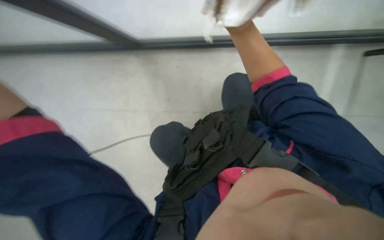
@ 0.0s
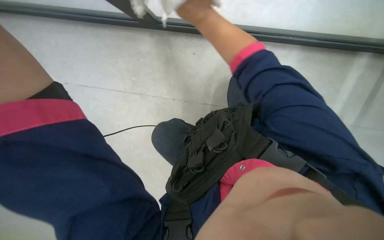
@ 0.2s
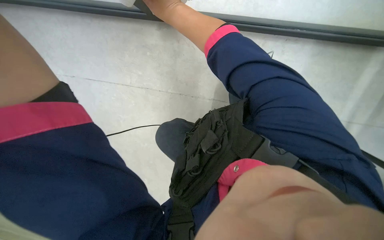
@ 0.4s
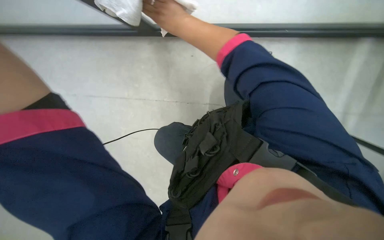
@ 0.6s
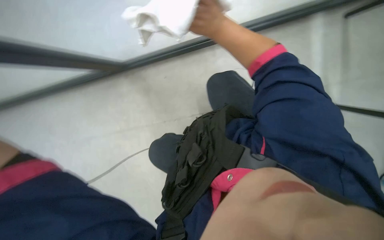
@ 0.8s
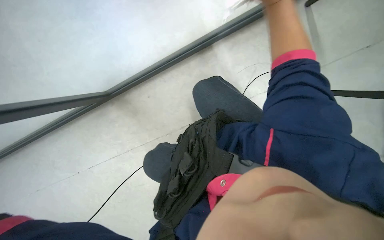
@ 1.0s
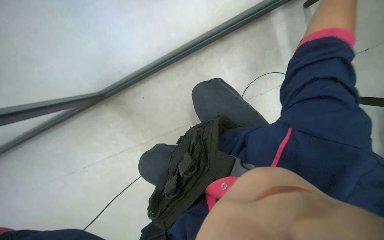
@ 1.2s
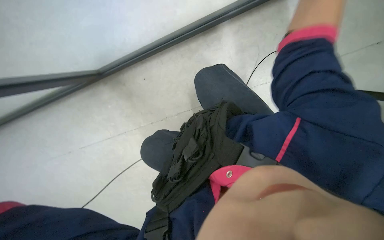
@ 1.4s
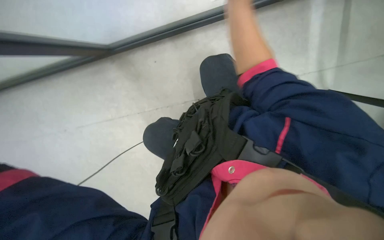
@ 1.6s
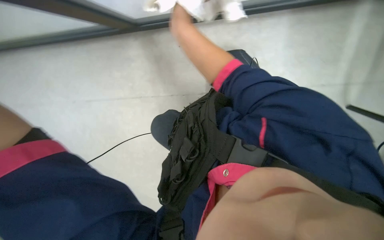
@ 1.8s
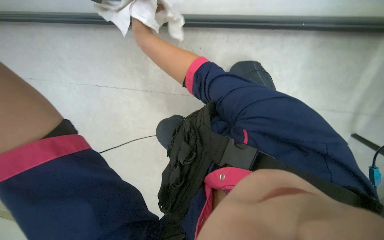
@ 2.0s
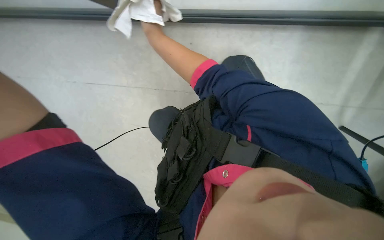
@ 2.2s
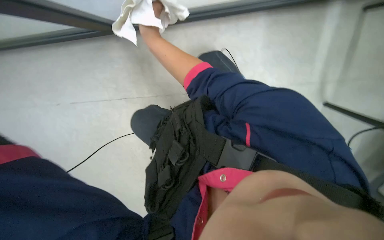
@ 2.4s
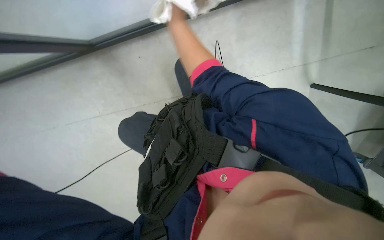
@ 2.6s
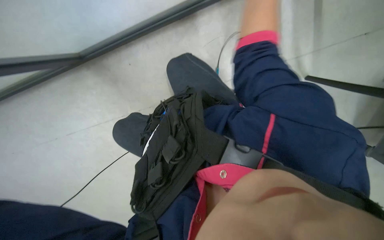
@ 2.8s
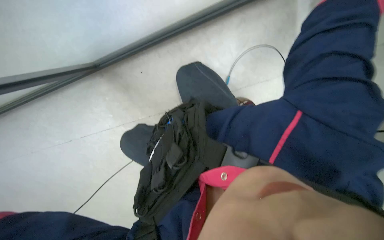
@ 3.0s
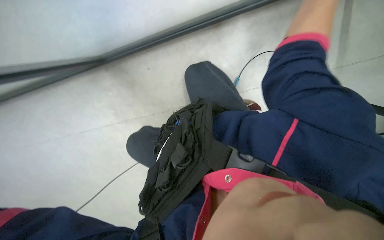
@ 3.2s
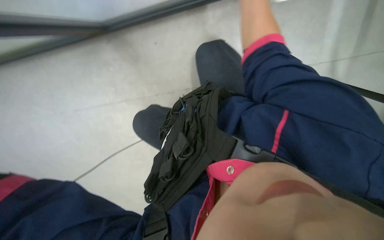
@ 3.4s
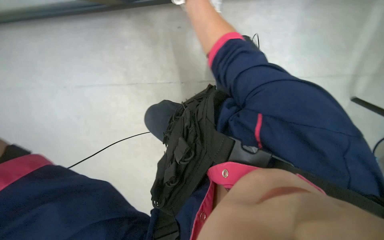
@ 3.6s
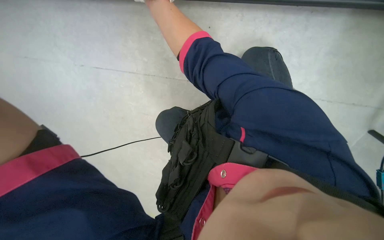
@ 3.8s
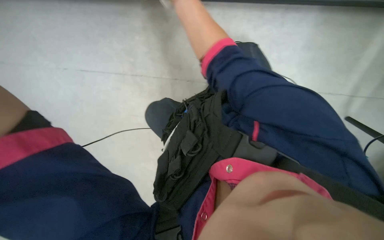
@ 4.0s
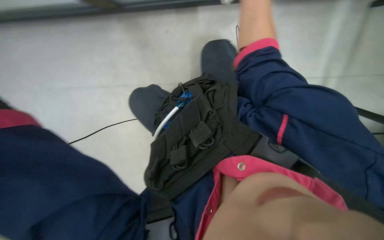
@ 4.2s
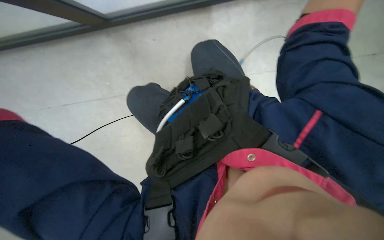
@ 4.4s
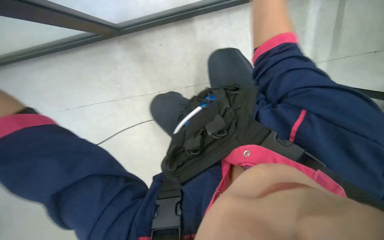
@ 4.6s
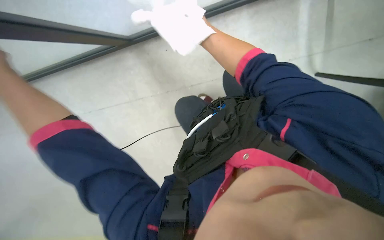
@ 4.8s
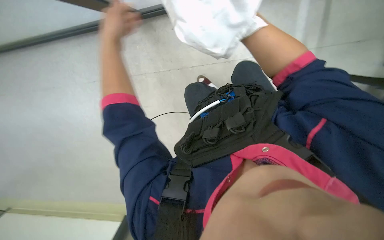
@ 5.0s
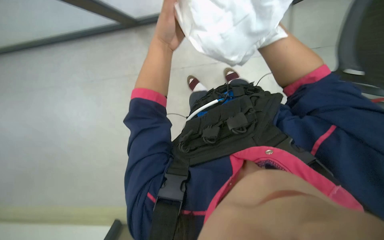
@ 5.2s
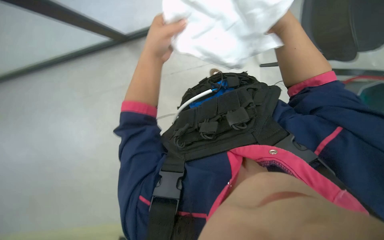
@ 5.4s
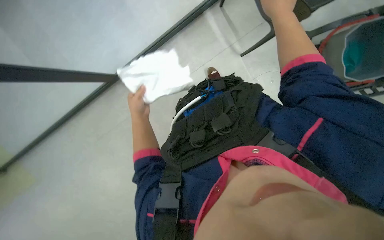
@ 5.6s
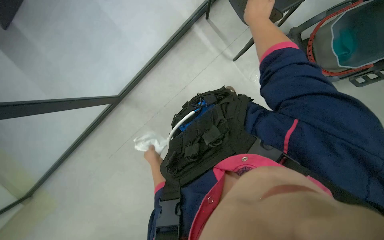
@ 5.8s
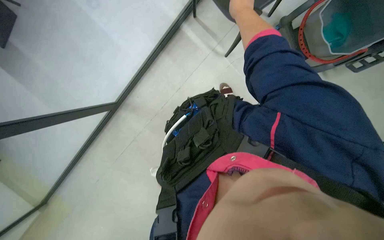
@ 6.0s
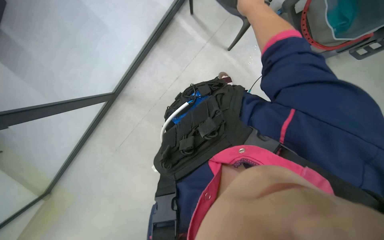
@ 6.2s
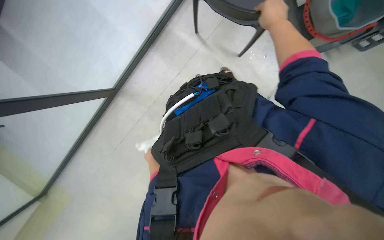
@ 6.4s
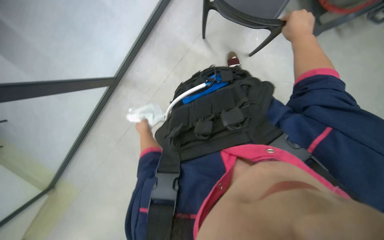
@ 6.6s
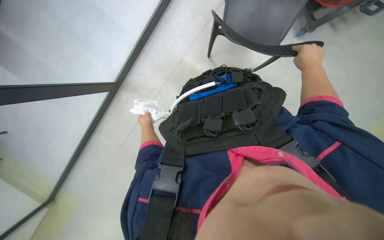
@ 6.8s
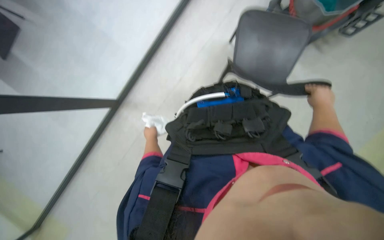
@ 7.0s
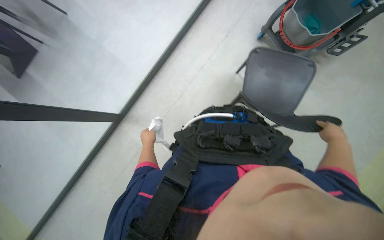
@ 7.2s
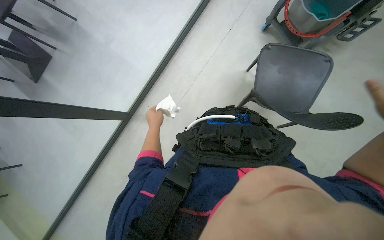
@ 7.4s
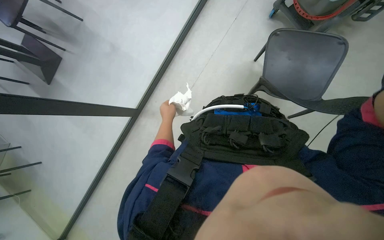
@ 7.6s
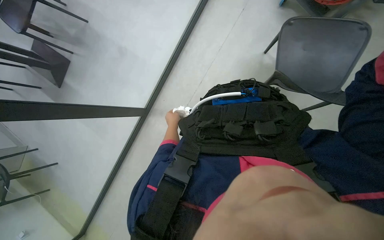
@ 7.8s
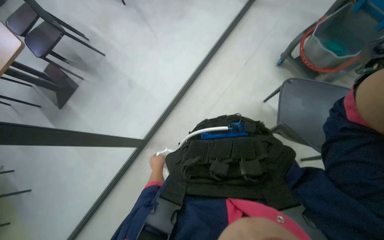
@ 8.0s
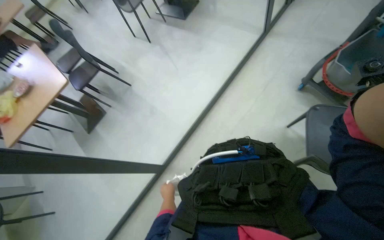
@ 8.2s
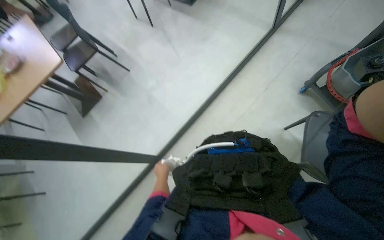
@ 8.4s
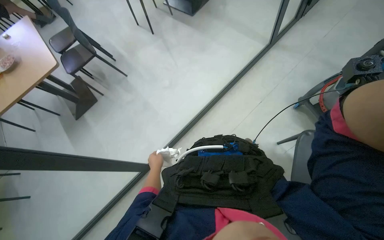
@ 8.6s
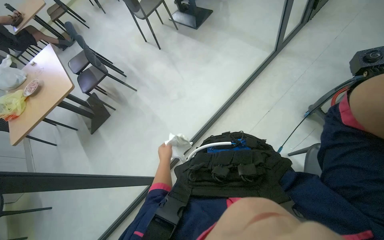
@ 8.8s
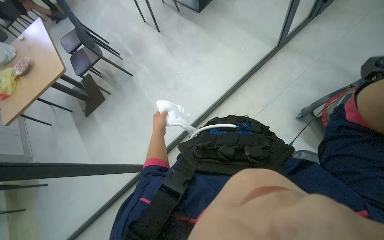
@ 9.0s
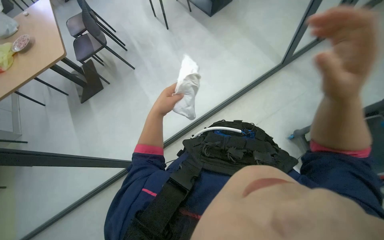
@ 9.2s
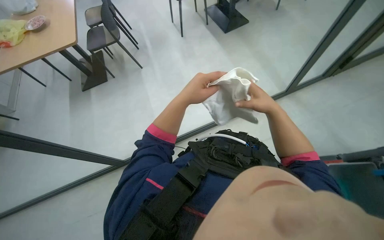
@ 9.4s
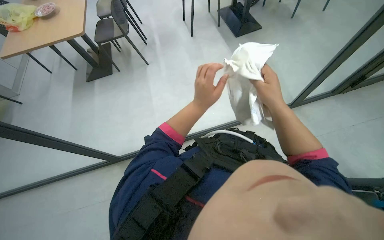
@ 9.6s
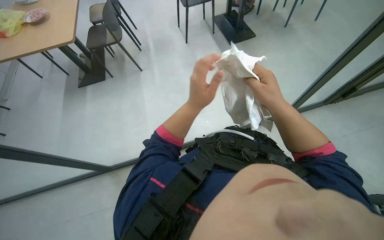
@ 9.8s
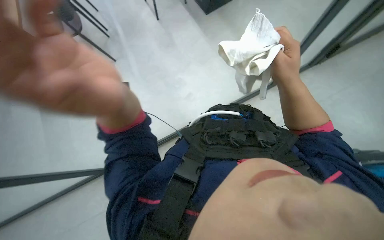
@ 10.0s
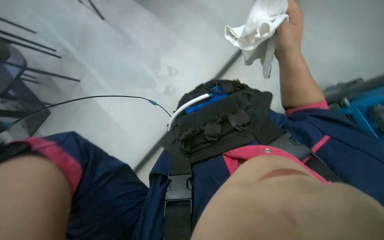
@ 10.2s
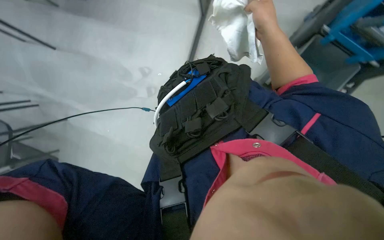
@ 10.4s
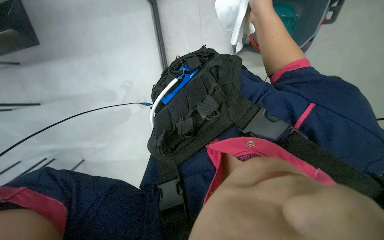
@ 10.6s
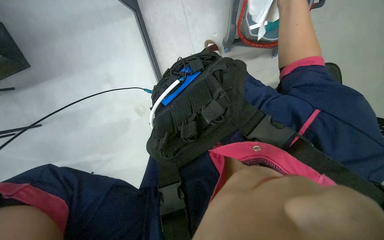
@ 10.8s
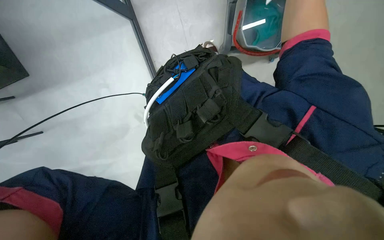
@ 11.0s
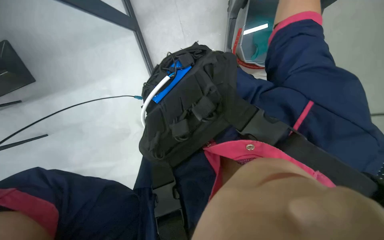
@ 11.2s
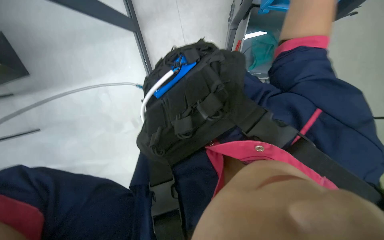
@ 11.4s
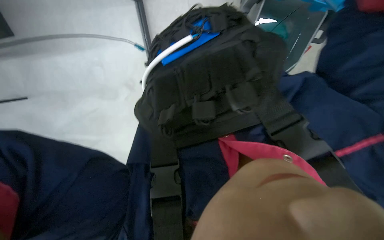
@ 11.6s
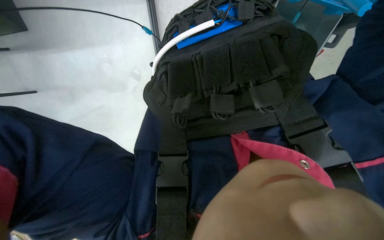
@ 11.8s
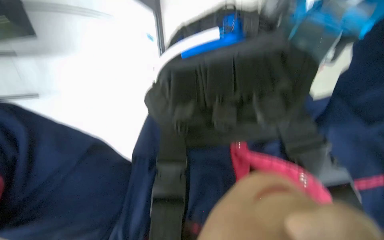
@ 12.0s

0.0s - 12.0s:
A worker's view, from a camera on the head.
Job: wiping surfaces.
The whole recording: Wiping glass partition. The worker wipes the glass partition with a white cloth.
3.0s - 4.4s: The view tilts about 20 degrees downward.
10.4s - 12.0s: The view tilts some 20 degrees downward.

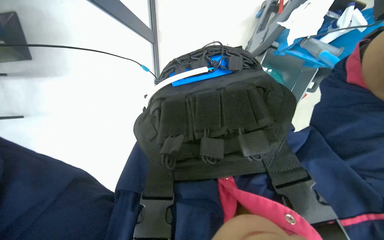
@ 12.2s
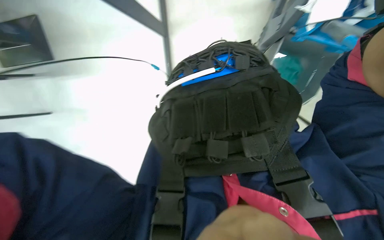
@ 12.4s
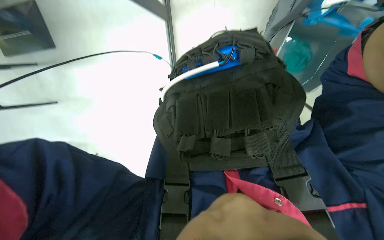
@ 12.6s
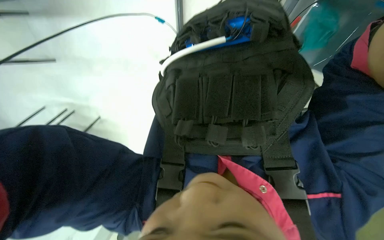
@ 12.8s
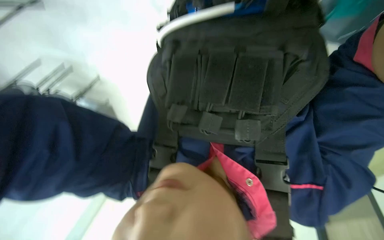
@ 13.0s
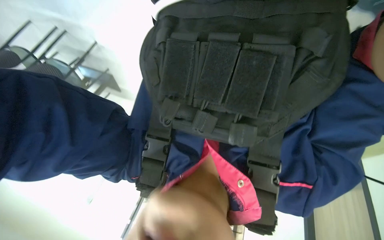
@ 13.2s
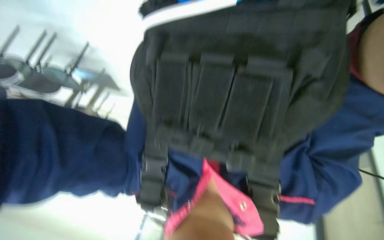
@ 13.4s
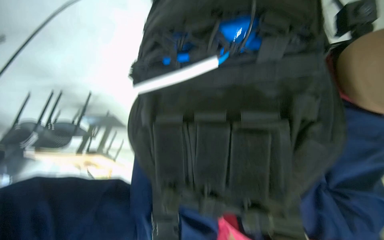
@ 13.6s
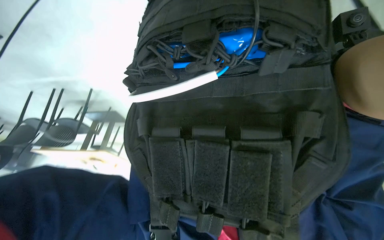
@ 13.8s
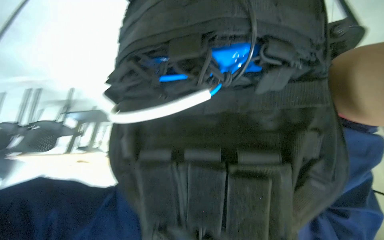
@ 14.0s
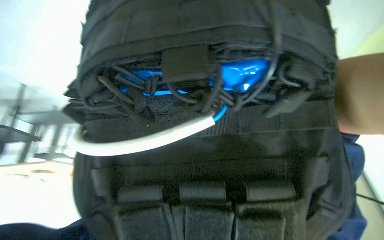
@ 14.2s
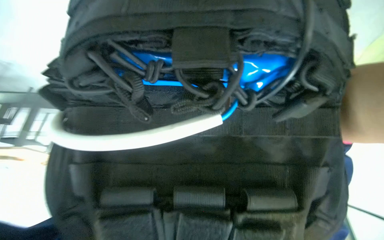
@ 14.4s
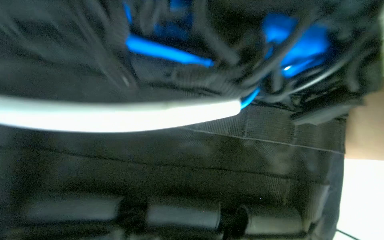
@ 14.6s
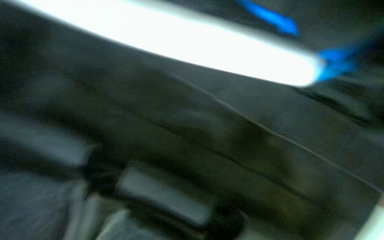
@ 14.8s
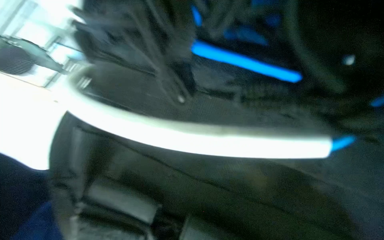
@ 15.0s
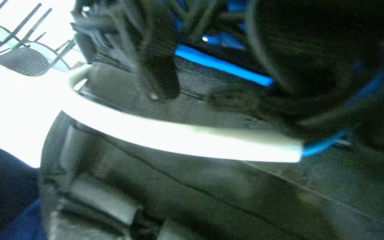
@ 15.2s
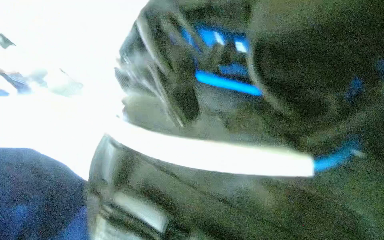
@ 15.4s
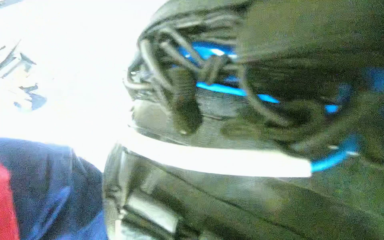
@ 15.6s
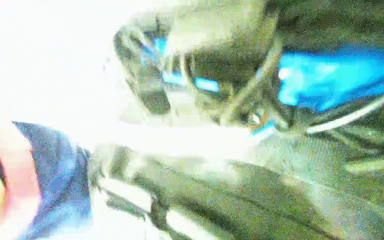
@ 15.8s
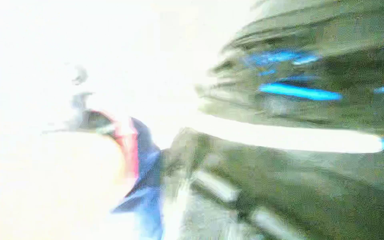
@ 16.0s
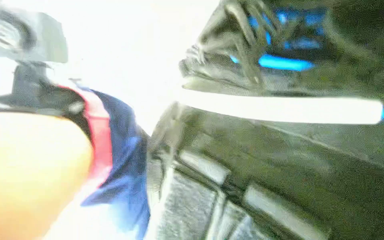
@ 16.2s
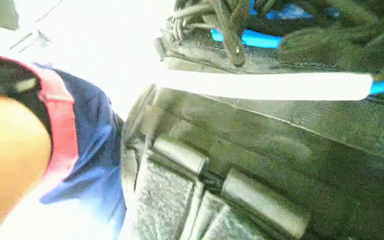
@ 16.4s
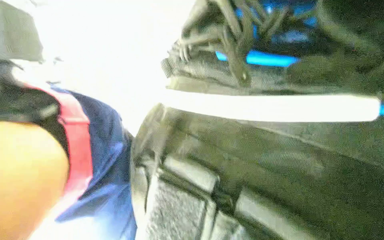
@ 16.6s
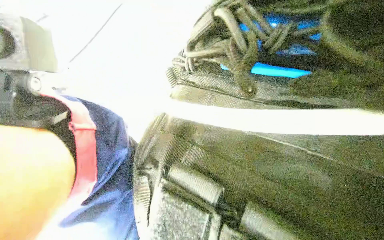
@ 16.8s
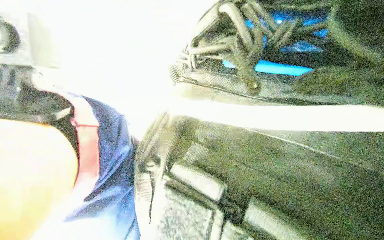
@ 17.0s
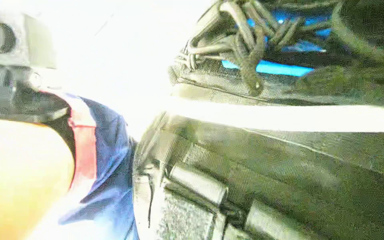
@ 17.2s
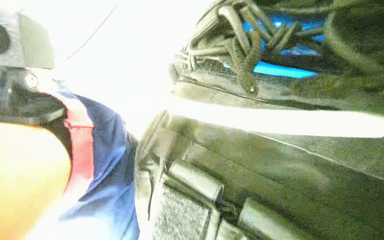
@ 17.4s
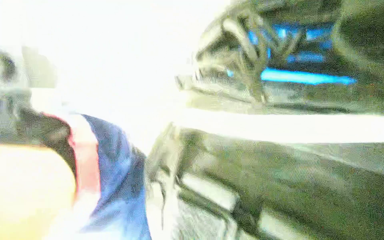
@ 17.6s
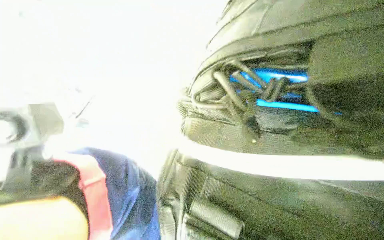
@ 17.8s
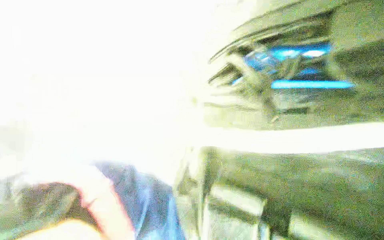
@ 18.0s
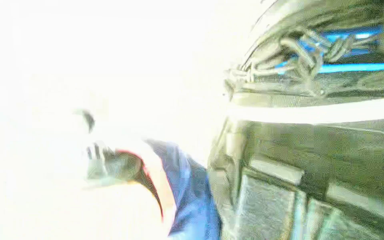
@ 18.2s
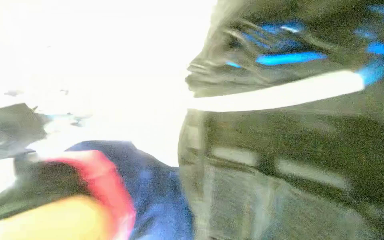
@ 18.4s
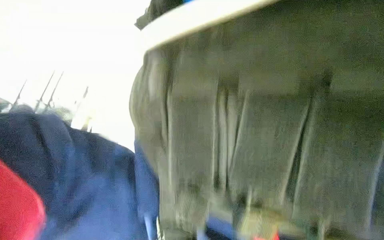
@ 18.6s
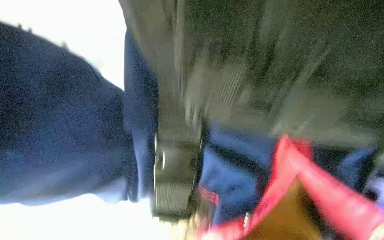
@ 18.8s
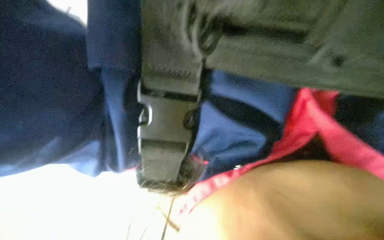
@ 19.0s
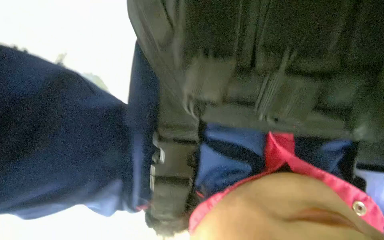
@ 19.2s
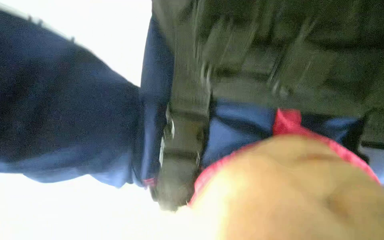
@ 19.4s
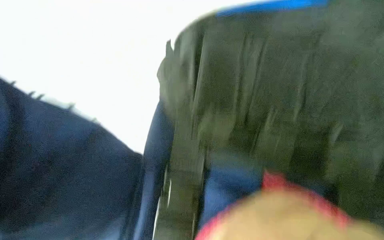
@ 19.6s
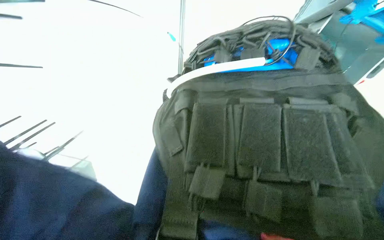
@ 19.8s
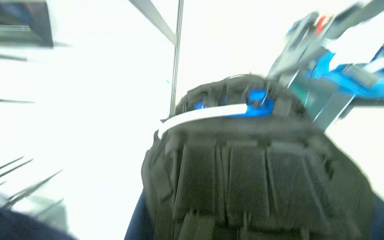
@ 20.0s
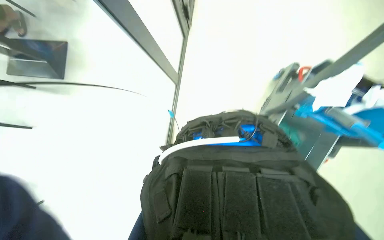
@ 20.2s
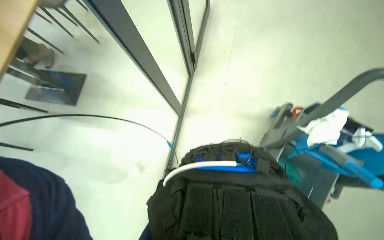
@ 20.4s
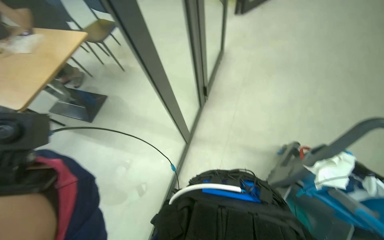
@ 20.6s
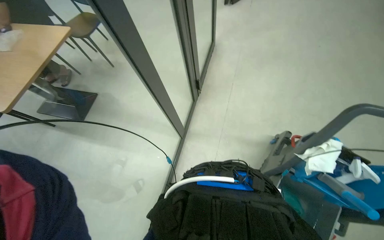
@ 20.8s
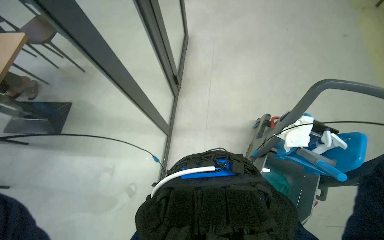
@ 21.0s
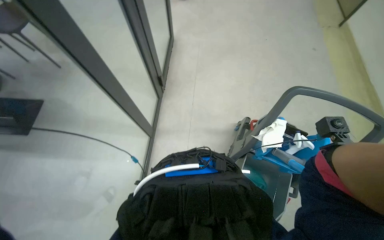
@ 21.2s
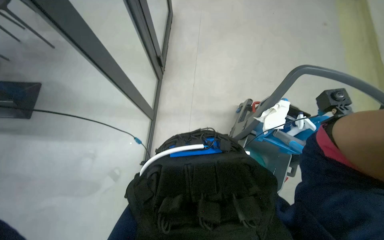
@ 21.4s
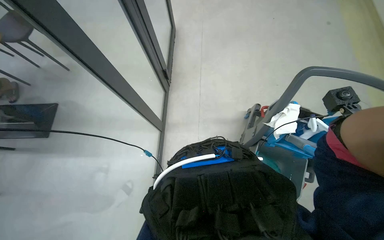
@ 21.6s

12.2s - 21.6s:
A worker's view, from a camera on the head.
Job: wiping surfaces.
The whole recording: Wiping glass partition. The worker wipes the glass partition with a white cloth.
12.2s - 13.8s: The view tilts about 40 degrees downward.
13.8s - 15.4s: The view pans to the right by some 30 degrees.
20.0s - 21.6s: The camera pitches upward, by about 20 degrees.
